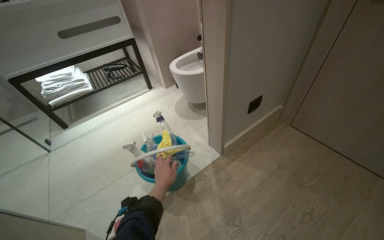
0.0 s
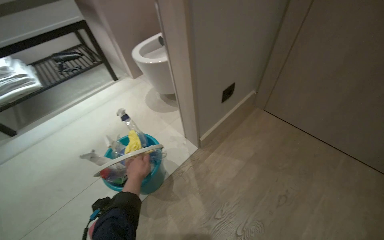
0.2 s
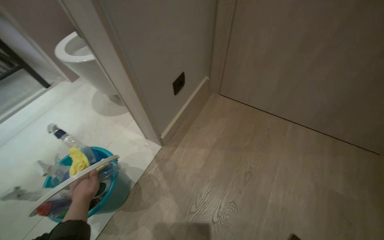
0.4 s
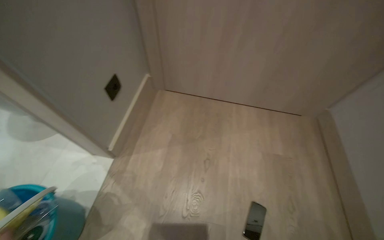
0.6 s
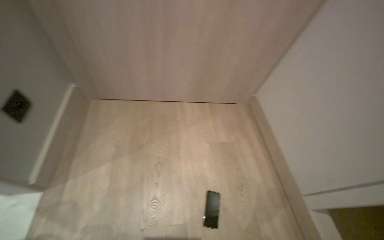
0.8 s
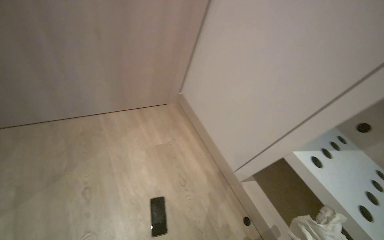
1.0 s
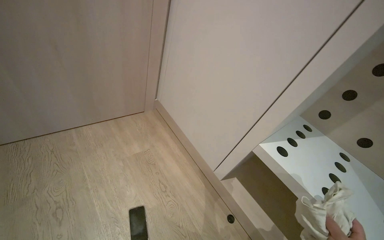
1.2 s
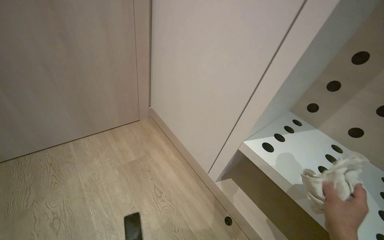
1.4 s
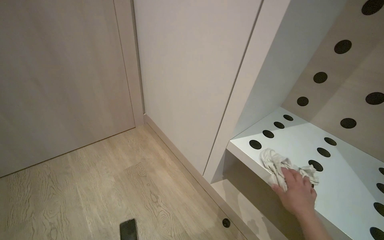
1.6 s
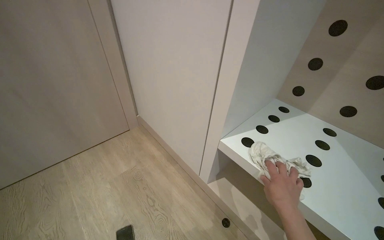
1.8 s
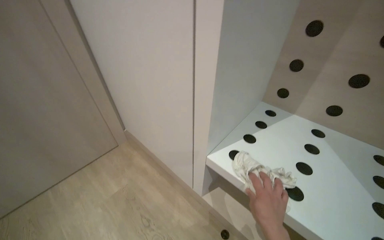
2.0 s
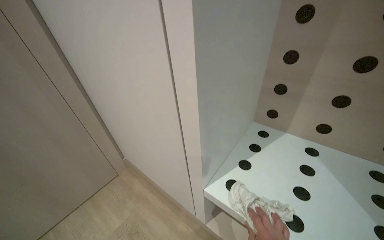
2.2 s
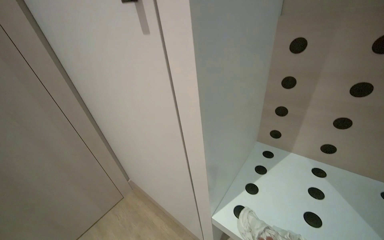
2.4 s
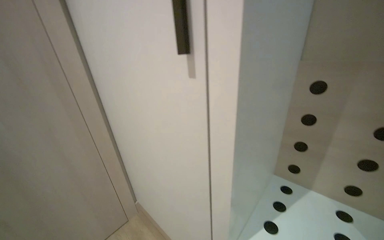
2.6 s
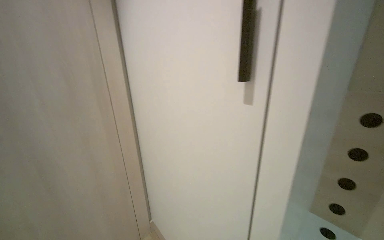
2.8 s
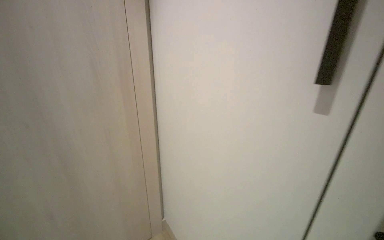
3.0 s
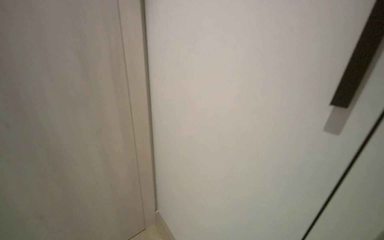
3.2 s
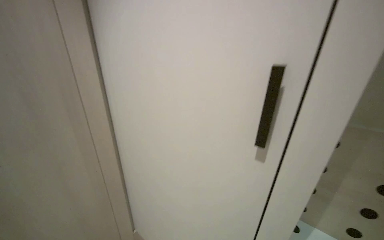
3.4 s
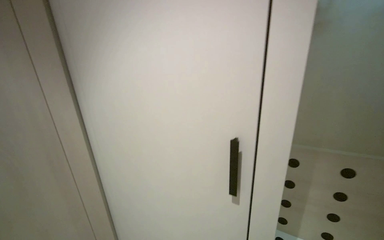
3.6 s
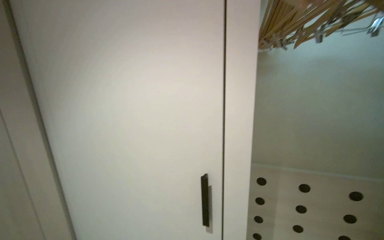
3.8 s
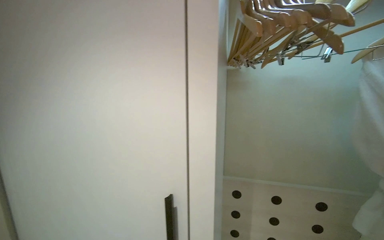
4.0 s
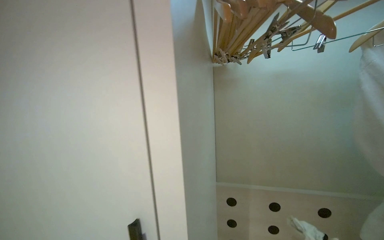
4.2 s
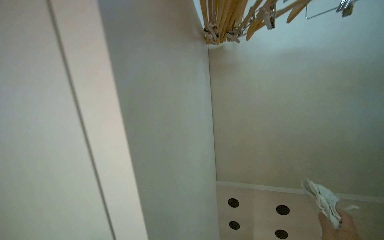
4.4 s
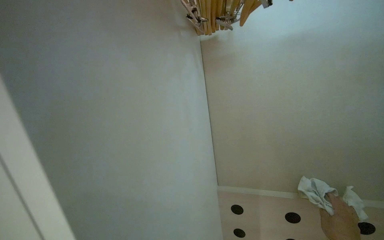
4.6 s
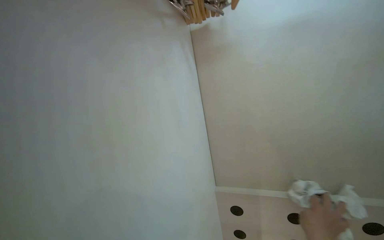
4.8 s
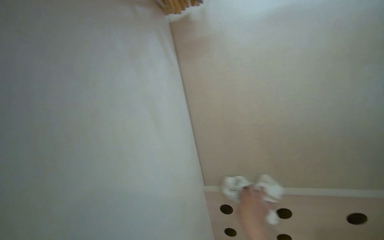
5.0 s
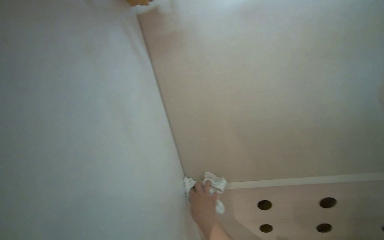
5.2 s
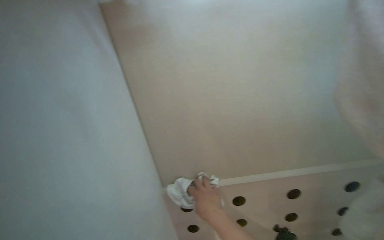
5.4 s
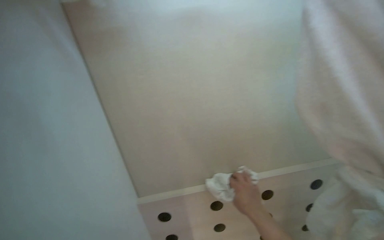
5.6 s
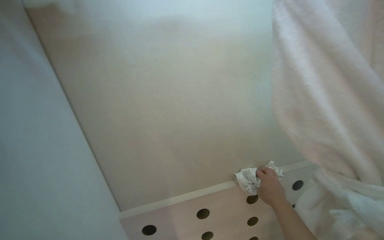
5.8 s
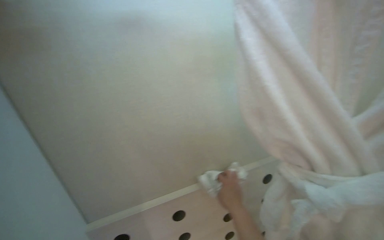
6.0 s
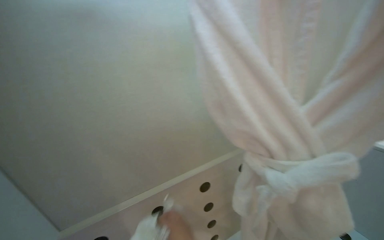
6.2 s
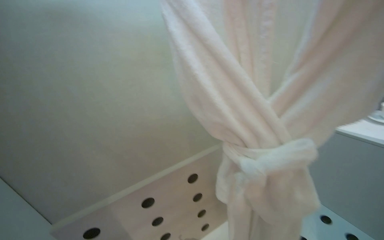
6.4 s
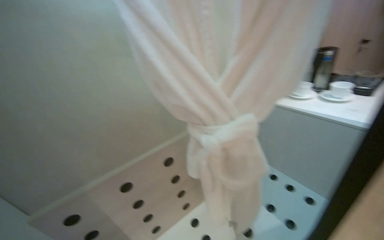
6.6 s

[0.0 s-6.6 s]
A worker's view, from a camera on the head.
Job: wiping surfaces.
The whole recording: Wiping inside of cabinet. The worker wipes the inside of the cabinet with a cloth.
0.0 to 1.6 s: The camera travels approximately 40 cm. The head turns to the right by approximately 95 degrees.
1.6 to 3.2 s: The camera pitches upward, by about 20 degrees.
3.2 to 5.0 s: The camera is carried roughly 50 cm. The head turns to the right by roughly 25 degrees.
5.0 to 6.6 s: The wearer's head swings roughly 50 degrees to the right.

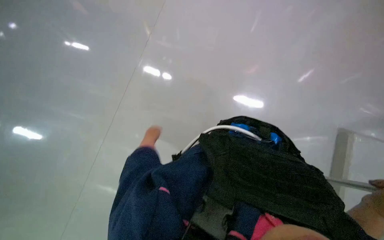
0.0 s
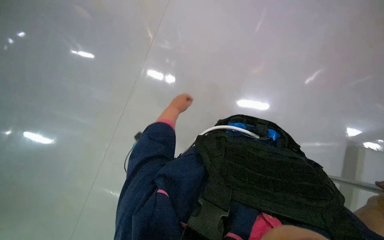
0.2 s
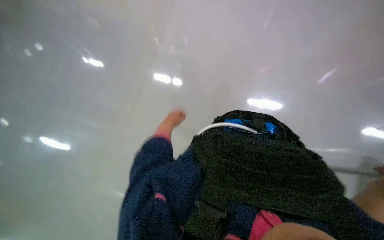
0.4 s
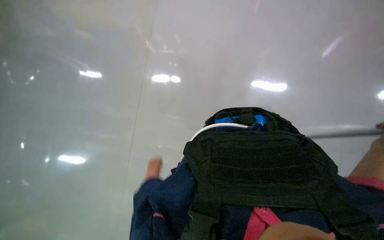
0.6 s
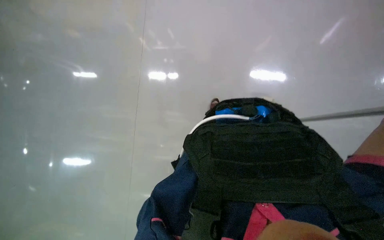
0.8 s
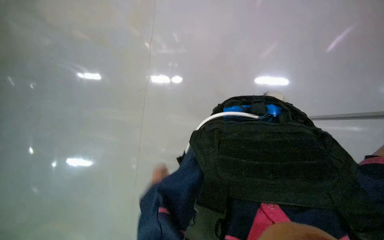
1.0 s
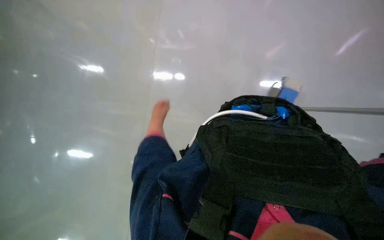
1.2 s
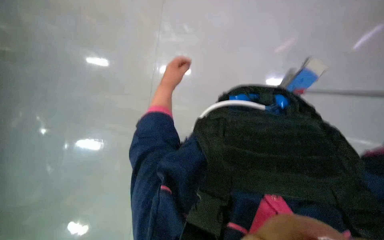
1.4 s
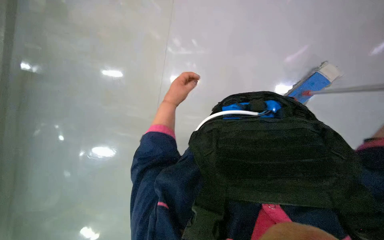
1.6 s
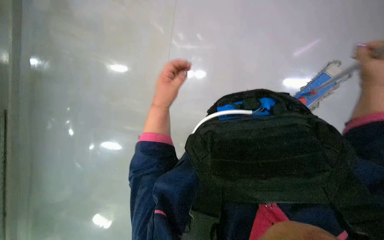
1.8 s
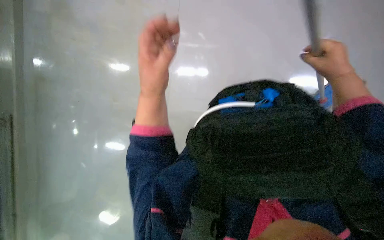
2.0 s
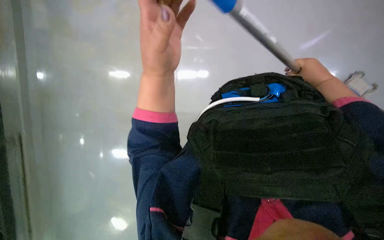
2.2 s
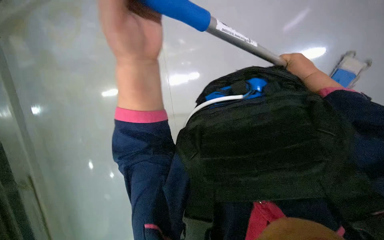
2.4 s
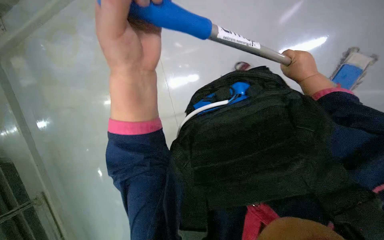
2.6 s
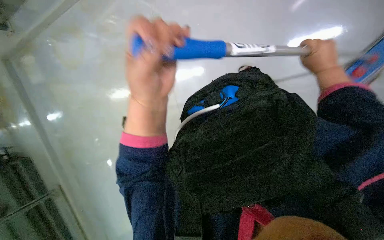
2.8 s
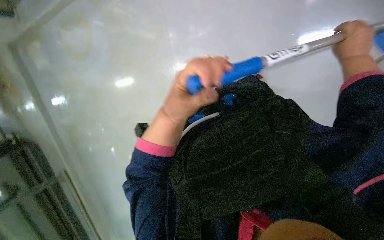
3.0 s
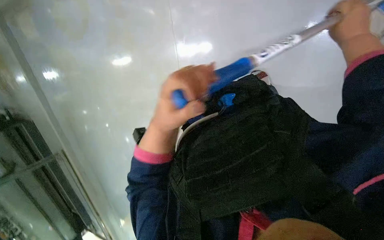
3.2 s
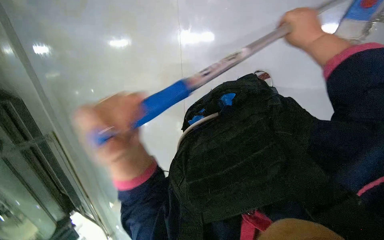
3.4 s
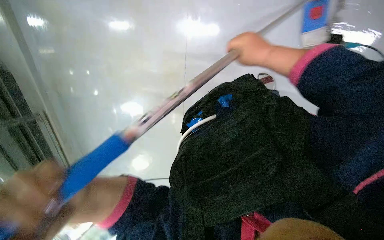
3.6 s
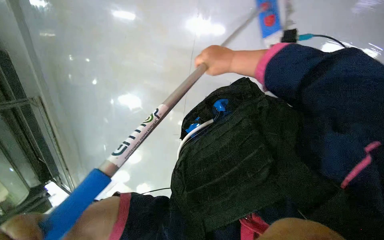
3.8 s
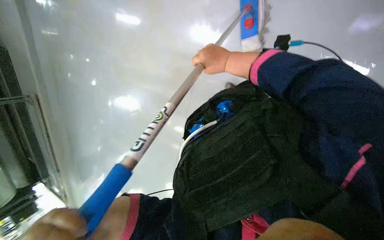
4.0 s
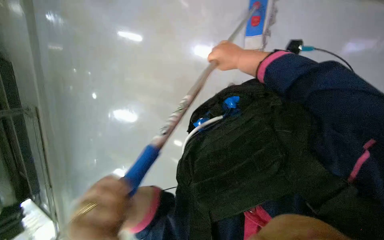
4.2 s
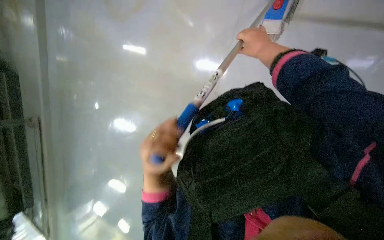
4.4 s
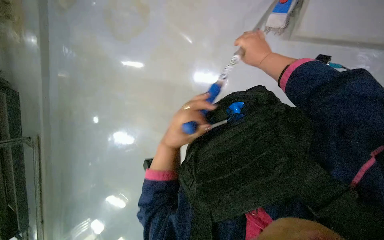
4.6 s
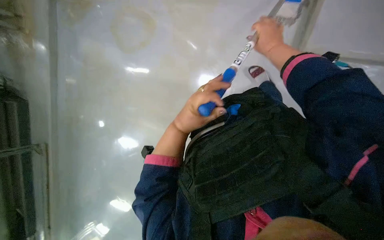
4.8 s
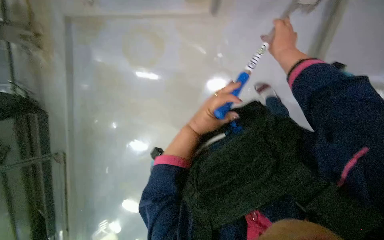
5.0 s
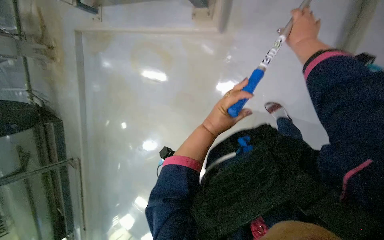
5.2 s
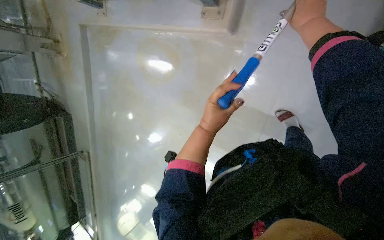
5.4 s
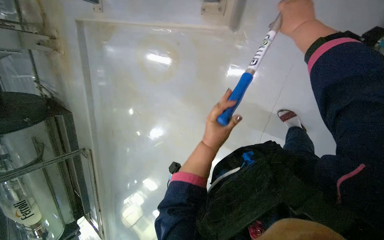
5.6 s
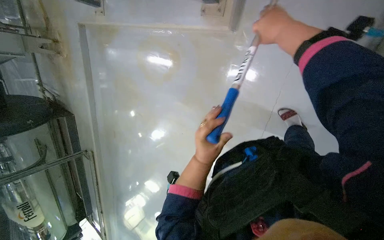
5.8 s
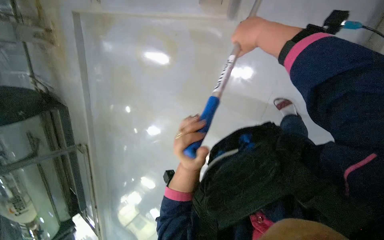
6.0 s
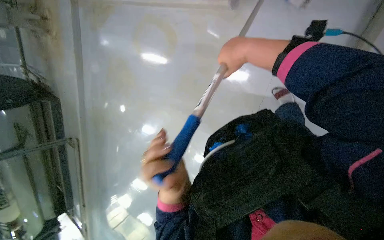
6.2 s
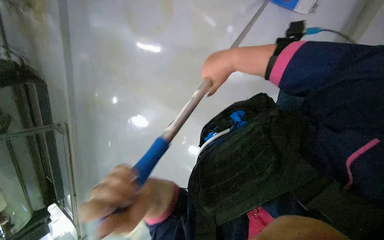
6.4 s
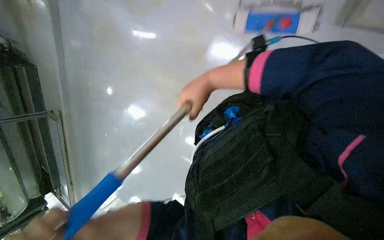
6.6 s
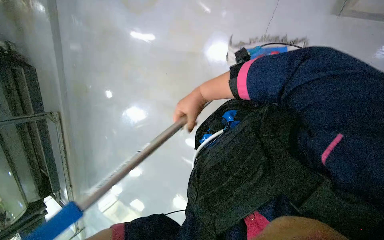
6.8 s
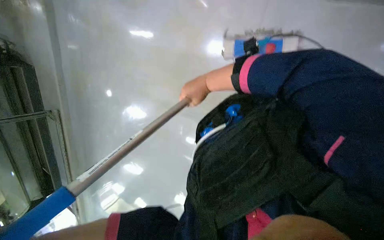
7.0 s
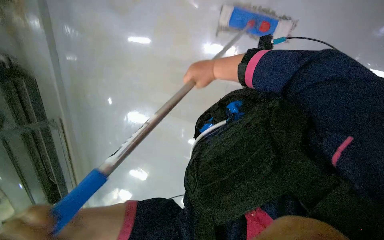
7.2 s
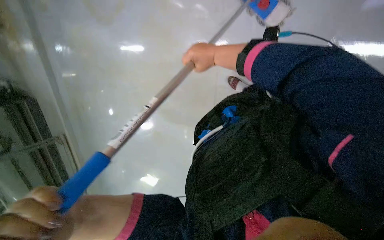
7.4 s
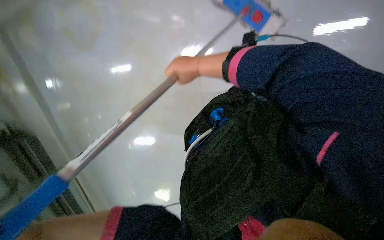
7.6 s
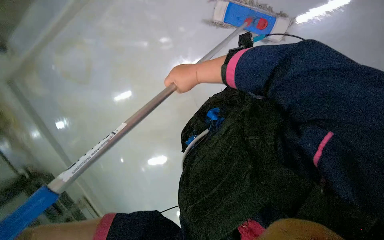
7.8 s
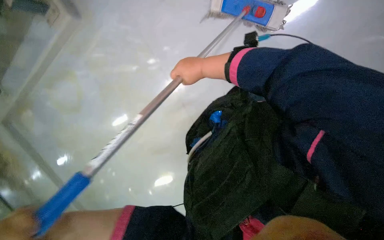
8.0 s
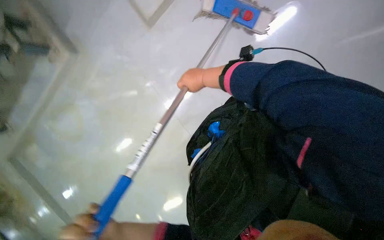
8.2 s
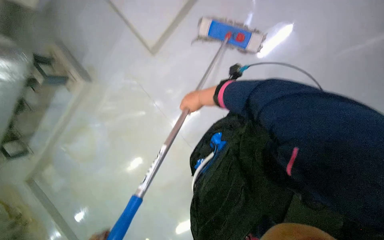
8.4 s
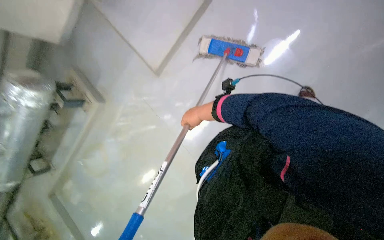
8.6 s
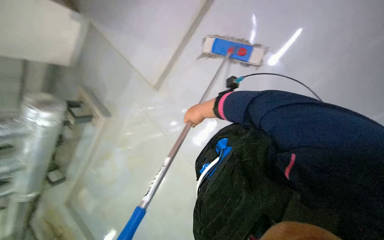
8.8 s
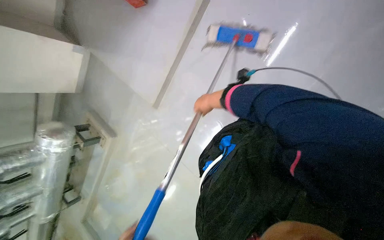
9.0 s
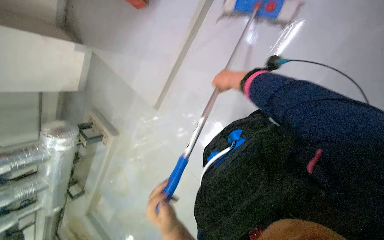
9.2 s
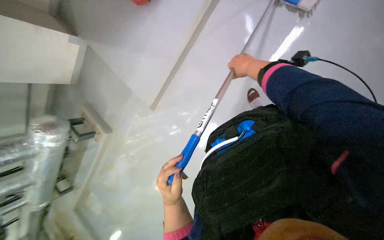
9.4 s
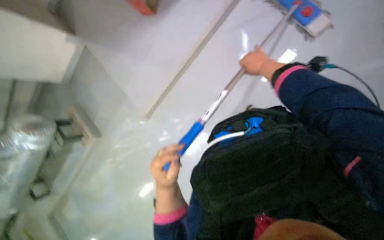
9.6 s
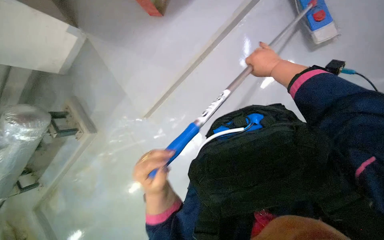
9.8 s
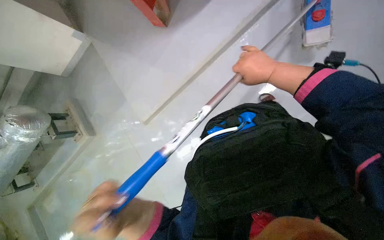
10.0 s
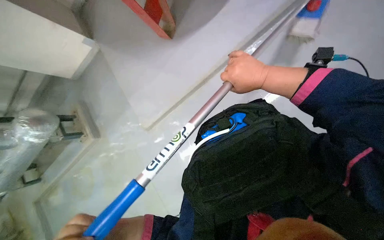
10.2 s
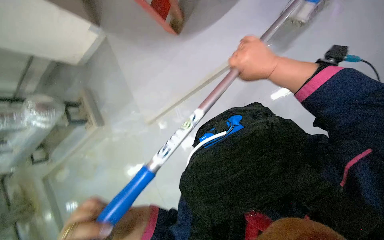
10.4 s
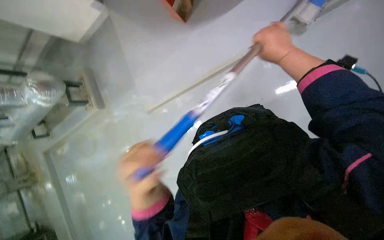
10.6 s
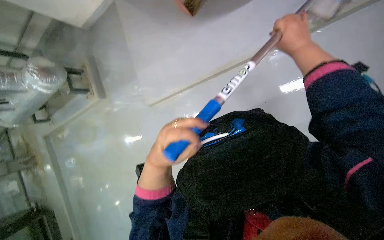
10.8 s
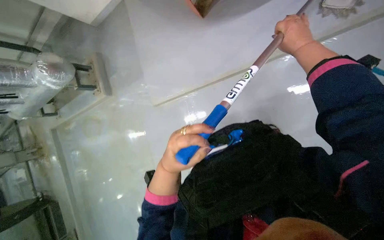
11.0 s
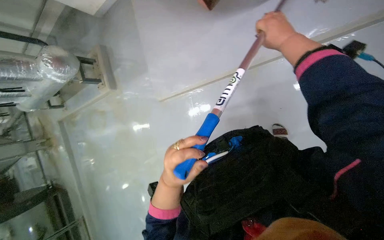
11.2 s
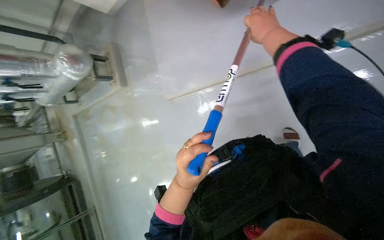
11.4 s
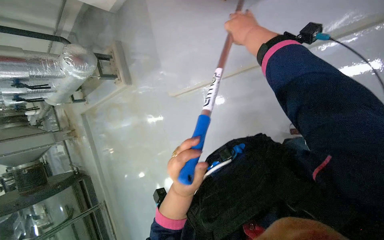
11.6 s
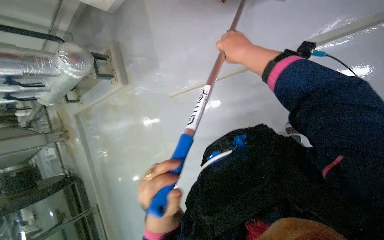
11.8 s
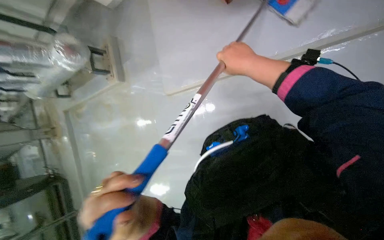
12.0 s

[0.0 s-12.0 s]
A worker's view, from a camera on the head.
Job: mopping floor.
The whole recording: Mopping floor. The worker mops the floor with a long-handled mop.
0.0 to 1.6 s: The left hand goes up and down the picture, roughly 40 cm each way, reversing 2 times.
3.0 to 4.4 s: The right hand goes roughly 35 cm to the left, up the picture and farther from the camera.
4.4 to 6.0 s: The left hand shifts some 10 cm farther from the camera. Meanwhile the right hand moves to the left, roughly 10 cm.
6.0 to 7.6 s: The right hand is displaced down the picture by some 35 cm.
7.6 to 9.0 s: The camera pitches upward, by some 20 degrees. Everything in view rotates about 35 degrees counterclockwise.
9.0 to 10.4 s: The right hand heads to the right, covering roughly 30 cm.
10.4 to 12.0 s: The right hand moves roughly 10 cm to the right and comes back.
